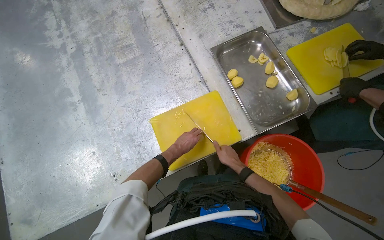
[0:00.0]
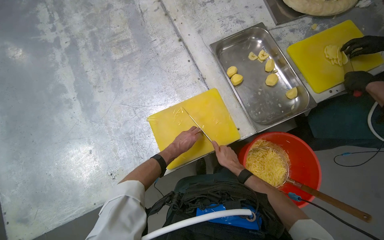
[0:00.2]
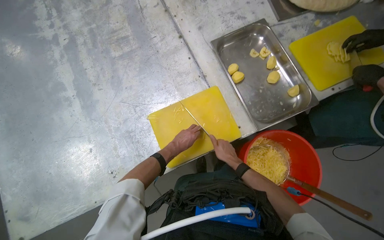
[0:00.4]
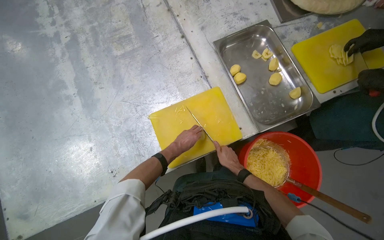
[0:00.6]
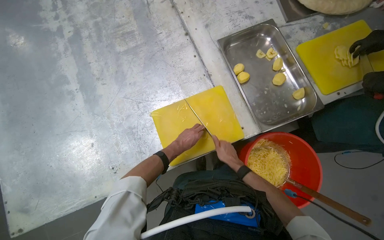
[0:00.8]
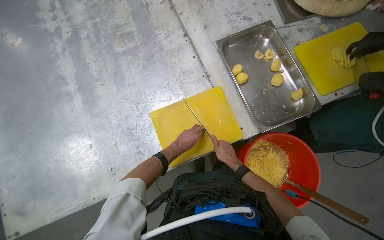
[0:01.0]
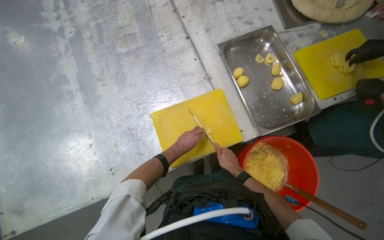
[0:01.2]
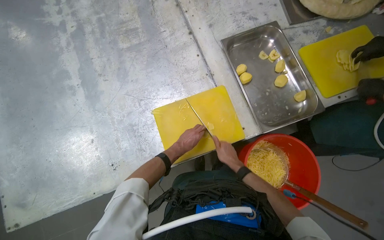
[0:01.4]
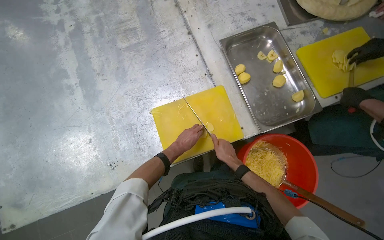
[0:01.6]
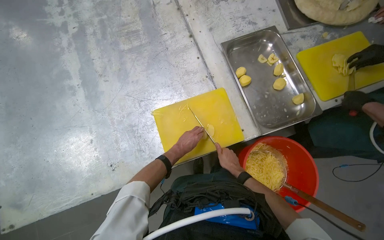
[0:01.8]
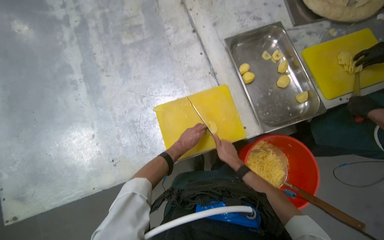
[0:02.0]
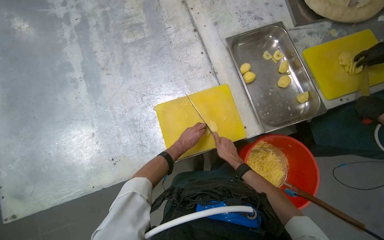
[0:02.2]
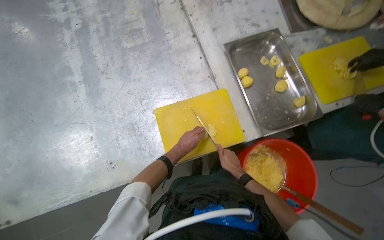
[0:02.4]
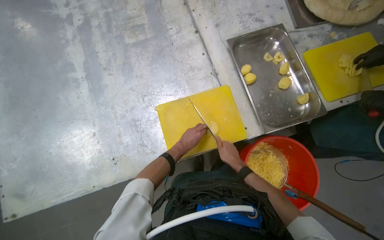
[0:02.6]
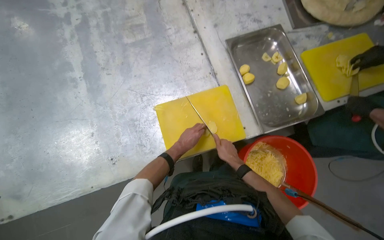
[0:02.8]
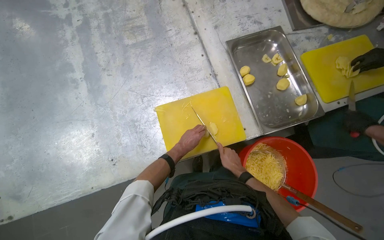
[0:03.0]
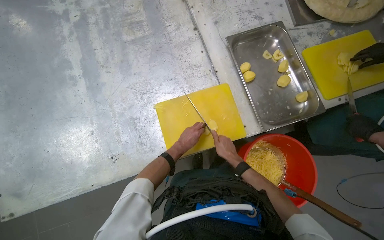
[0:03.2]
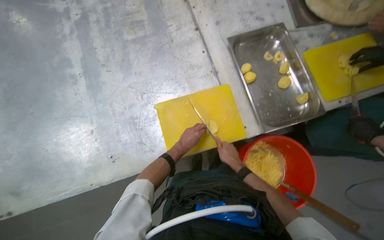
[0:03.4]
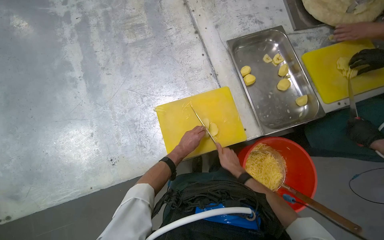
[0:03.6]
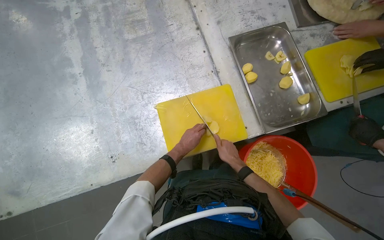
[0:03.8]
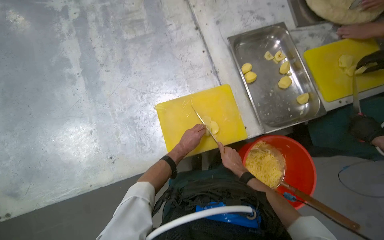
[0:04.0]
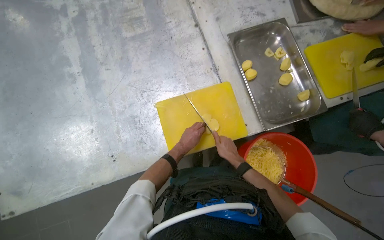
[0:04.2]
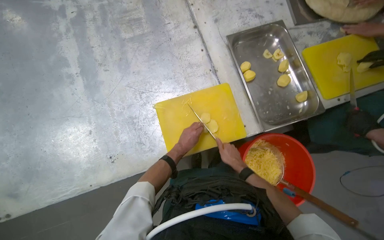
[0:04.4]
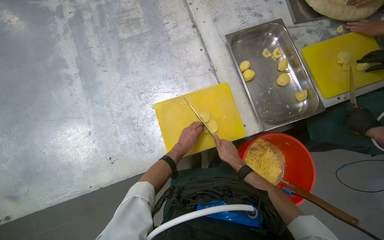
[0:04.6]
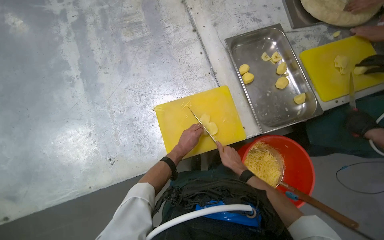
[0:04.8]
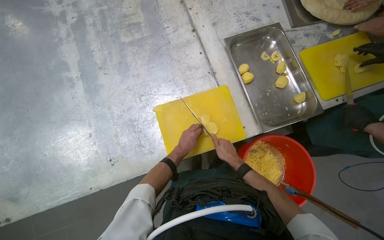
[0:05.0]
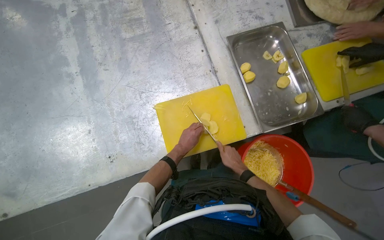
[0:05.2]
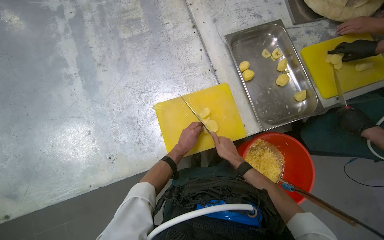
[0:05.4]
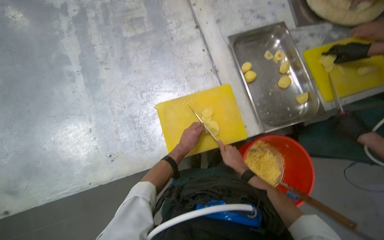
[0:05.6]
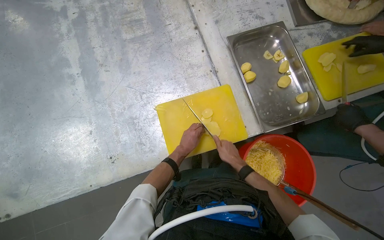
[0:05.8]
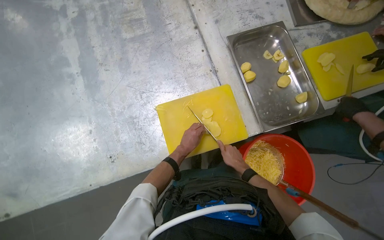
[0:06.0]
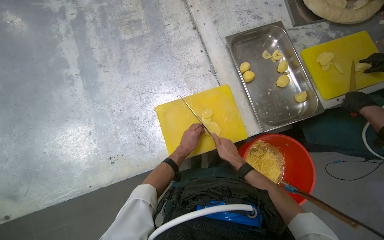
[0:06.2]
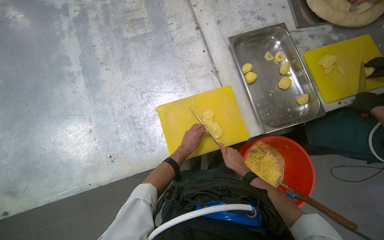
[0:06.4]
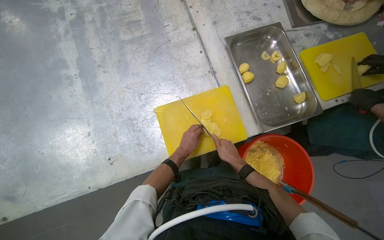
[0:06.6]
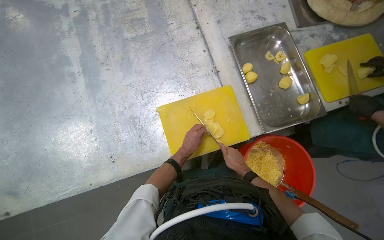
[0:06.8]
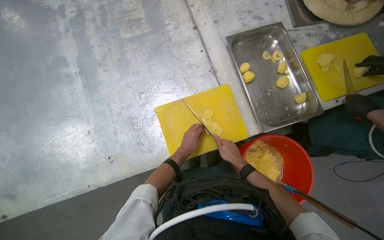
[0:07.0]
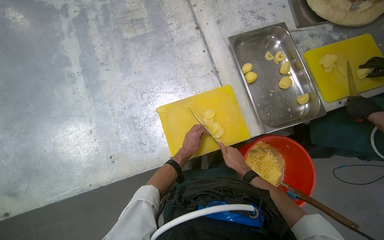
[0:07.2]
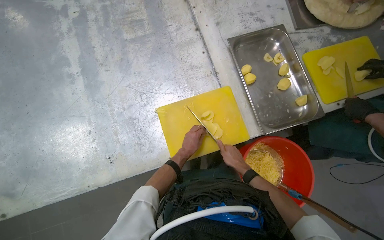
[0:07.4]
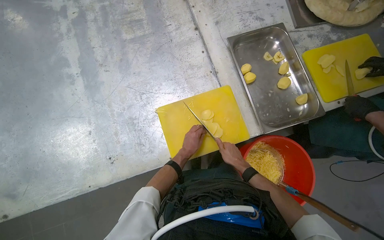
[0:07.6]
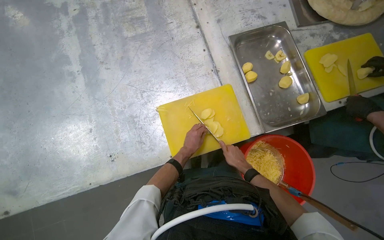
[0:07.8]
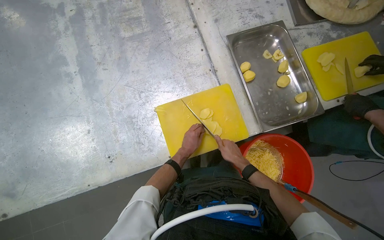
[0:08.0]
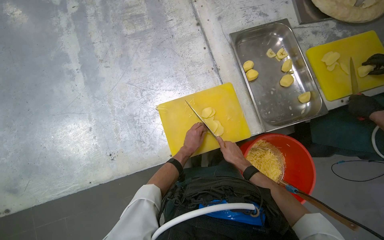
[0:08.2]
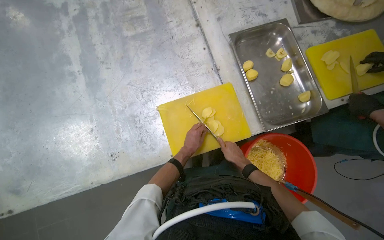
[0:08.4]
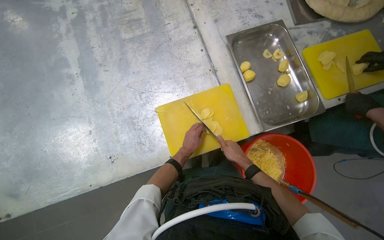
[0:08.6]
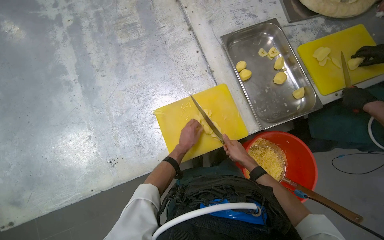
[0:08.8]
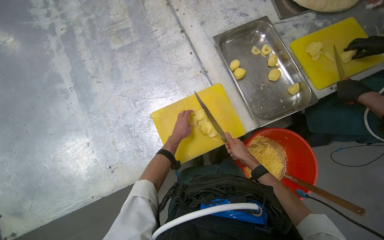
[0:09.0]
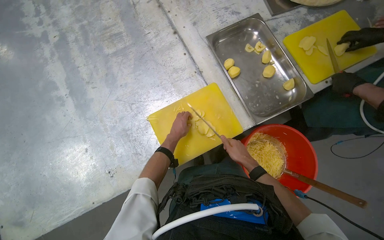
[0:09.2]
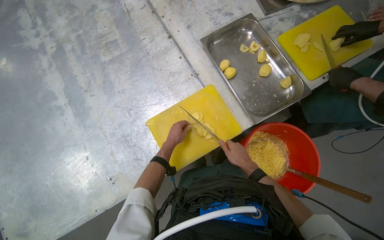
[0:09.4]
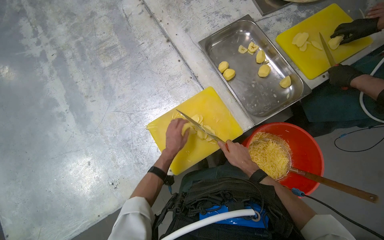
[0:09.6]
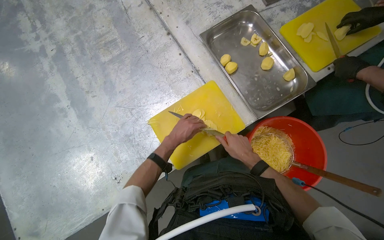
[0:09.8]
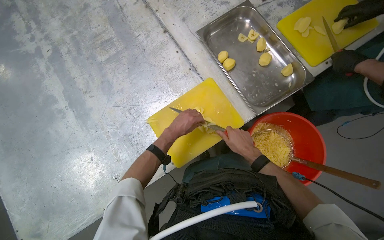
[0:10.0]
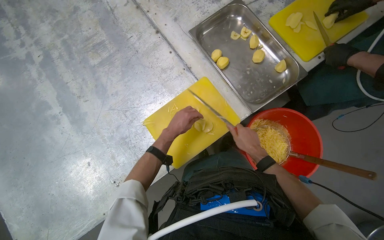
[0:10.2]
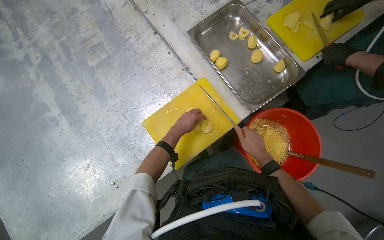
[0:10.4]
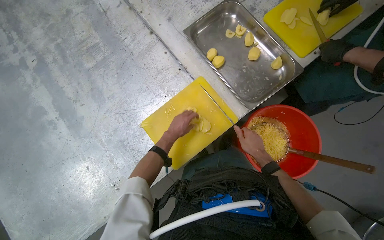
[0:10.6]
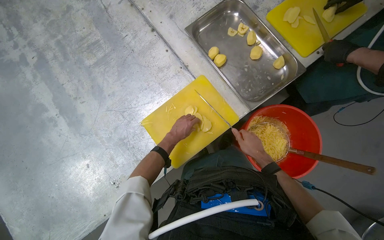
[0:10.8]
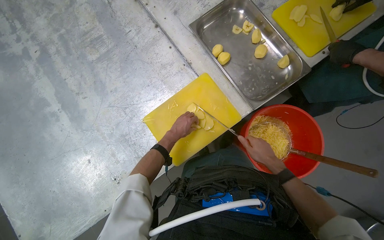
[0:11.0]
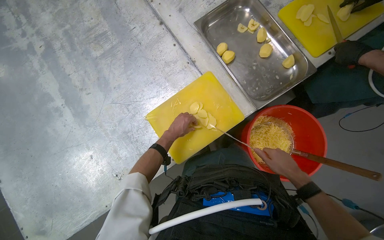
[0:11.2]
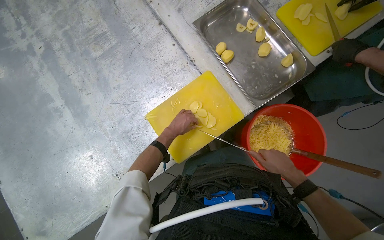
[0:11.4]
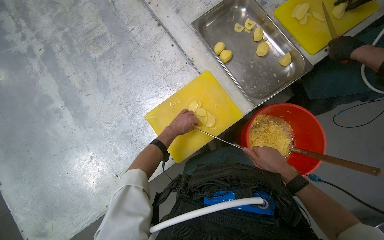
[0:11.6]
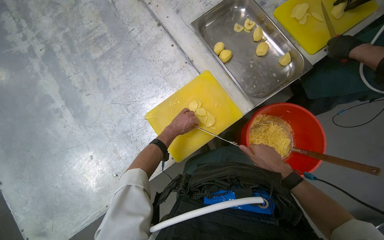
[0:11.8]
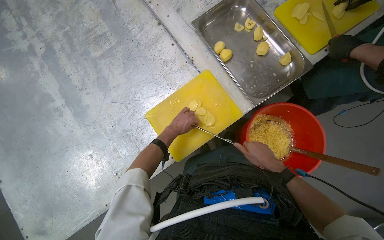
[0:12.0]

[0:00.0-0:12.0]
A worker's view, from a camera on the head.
Job: preparing food.
The whole recording: Slicing potatoes on cutting board. The worker continues slicing potatoes into thin strips on a yellow cutting board.
0:00.0 to 0:10.4: The hands make small movements and keep their place.

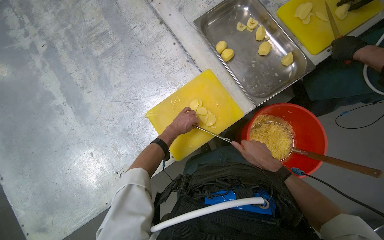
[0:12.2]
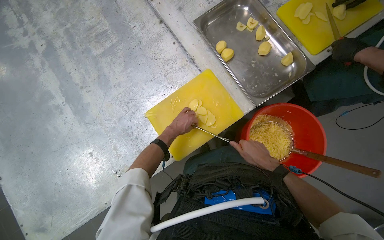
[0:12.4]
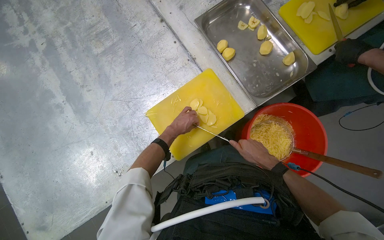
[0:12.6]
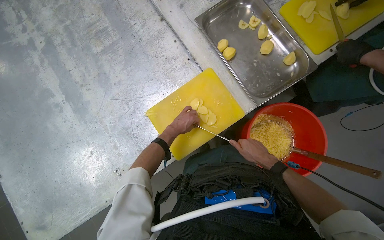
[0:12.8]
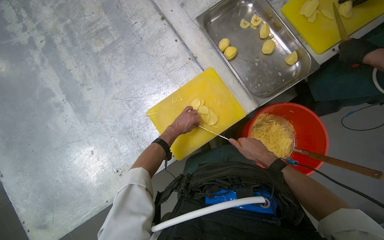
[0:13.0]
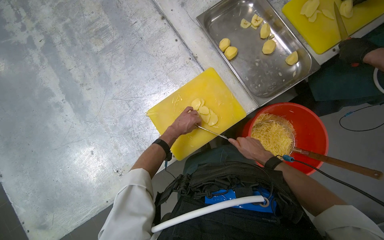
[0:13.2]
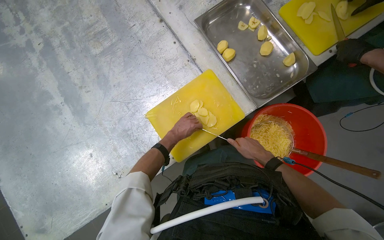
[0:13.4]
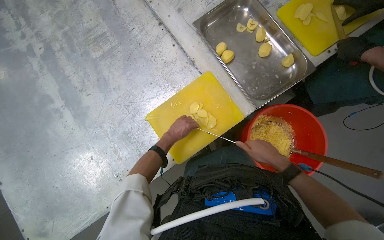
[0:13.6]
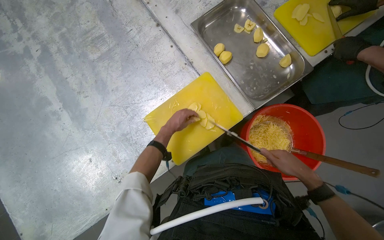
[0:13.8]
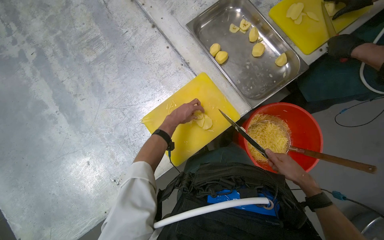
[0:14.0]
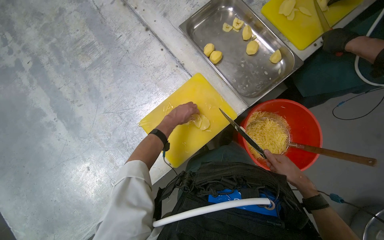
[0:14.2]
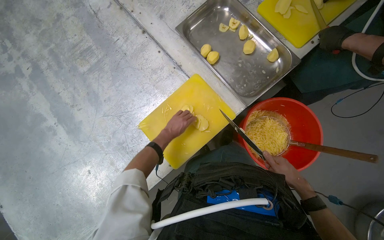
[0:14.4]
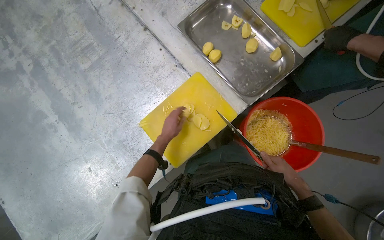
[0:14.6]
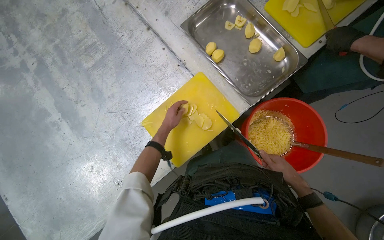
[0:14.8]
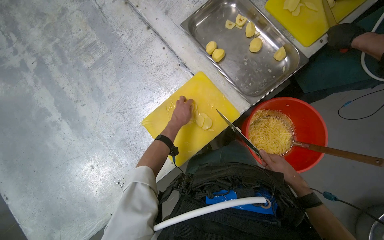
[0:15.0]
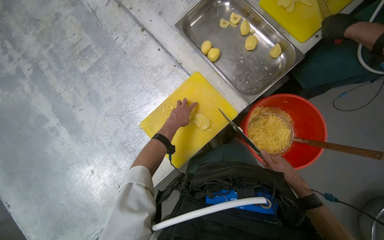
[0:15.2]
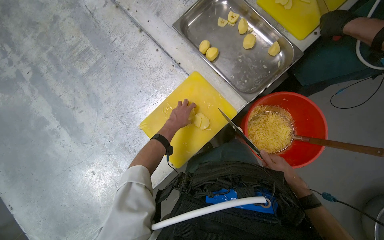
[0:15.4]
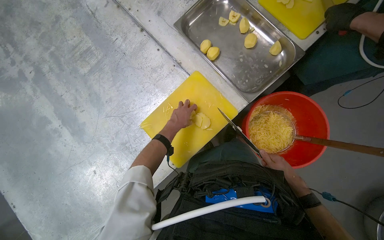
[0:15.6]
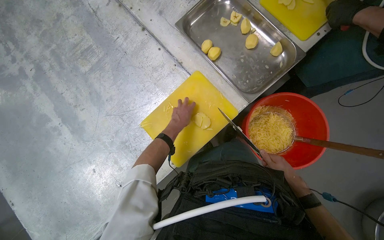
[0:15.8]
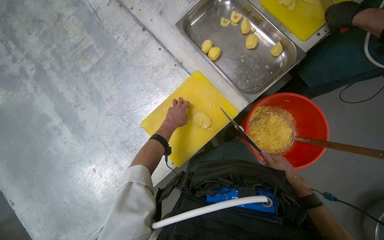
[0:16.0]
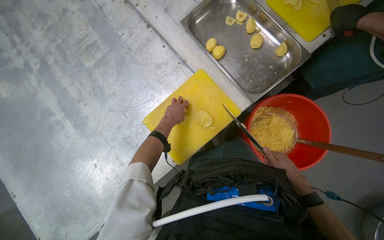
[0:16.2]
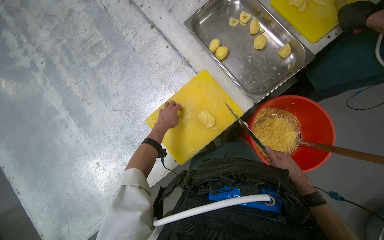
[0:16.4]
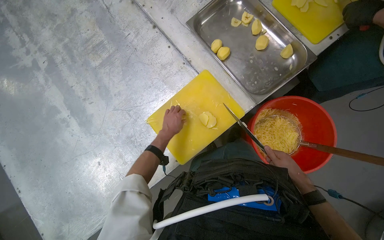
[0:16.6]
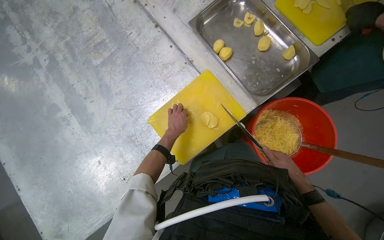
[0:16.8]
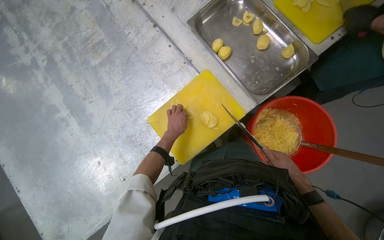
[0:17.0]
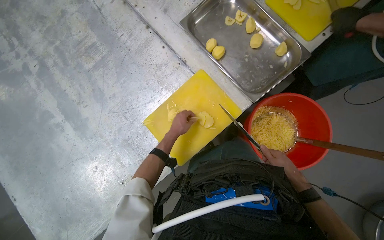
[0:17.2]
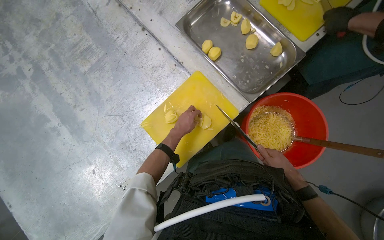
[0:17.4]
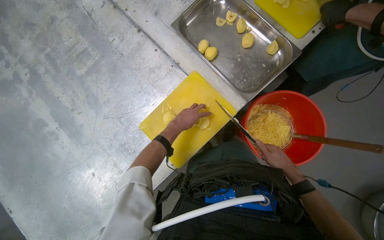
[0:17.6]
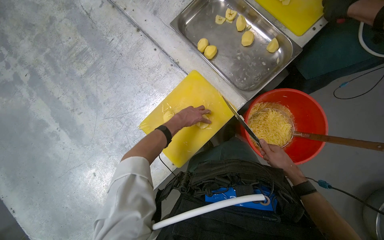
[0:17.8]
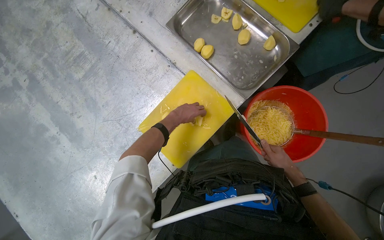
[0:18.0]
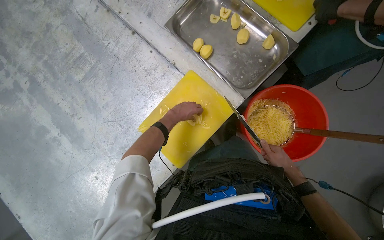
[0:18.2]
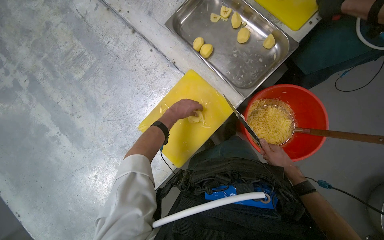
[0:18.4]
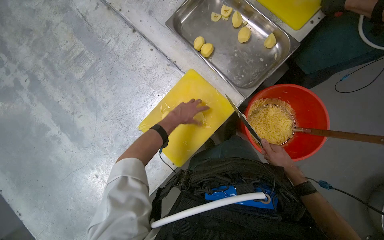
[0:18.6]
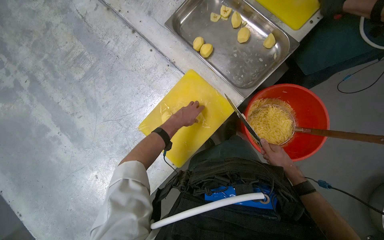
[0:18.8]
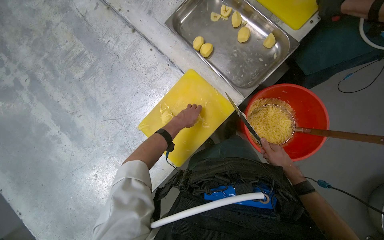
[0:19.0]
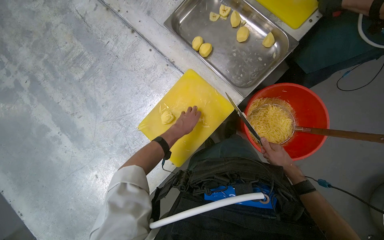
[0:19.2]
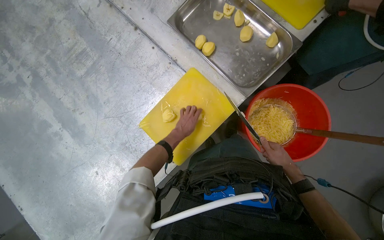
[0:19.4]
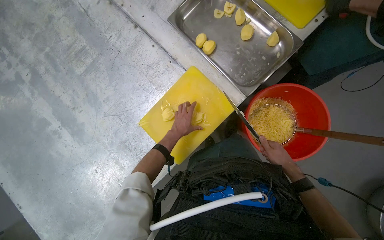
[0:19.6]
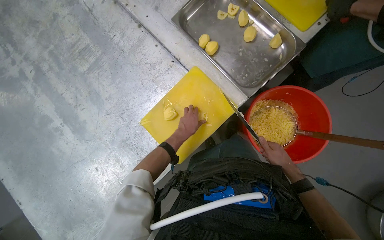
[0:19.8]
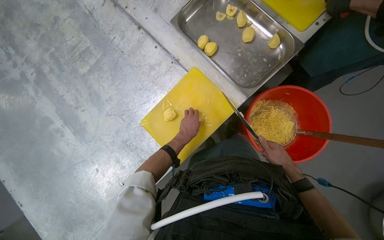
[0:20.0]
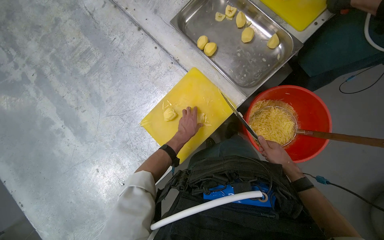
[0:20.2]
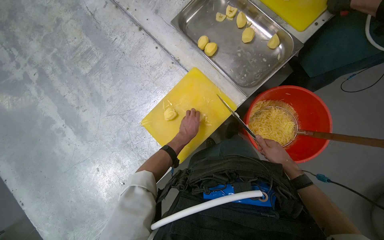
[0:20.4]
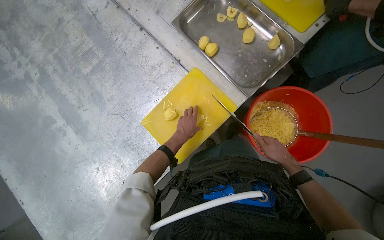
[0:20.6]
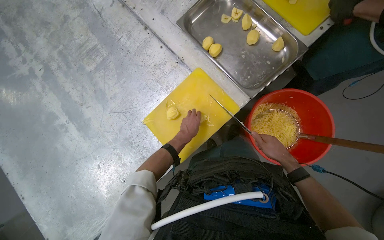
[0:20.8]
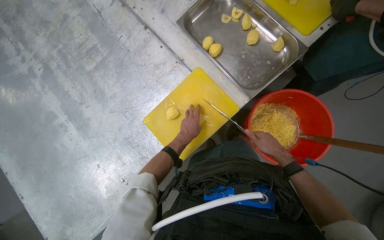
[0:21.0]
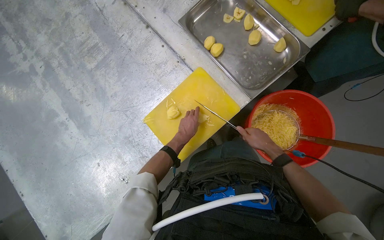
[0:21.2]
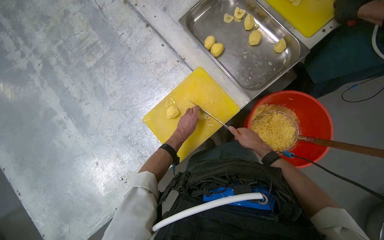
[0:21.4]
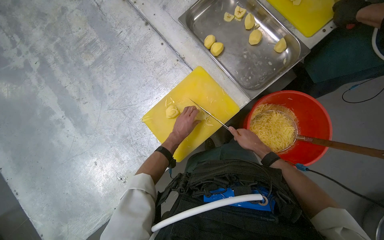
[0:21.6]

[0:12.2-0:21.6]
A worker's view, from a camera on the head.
Job: preparing food.
The whole recording: Slicing potatoes on cutting board. The worker continues slicing potatoes into thin strips on a yellow cutting board.
0:12.2 to 0:13.8: The hands are busy where they are.
0:13.8 to 0:17.0: The hands are busy where they are.
0:17.0 to 0:18.4: The left hand shifts about 10 cm up the picture.
0:18.4 to 0:20.0: The left hand shifts some 10 cm down the picture.
0:20.0 to 0:21.6: The right hand goes some 10 cm to the left.
